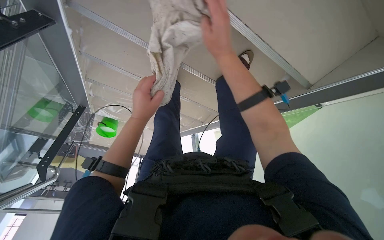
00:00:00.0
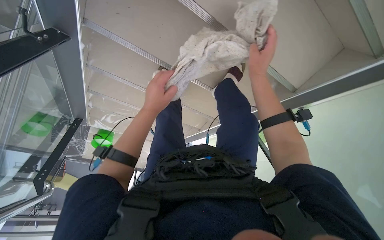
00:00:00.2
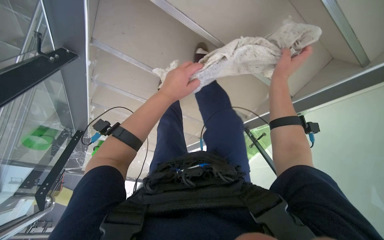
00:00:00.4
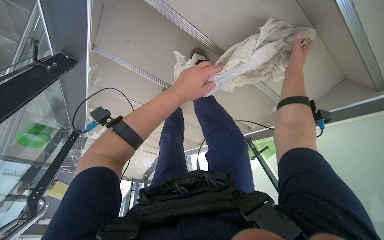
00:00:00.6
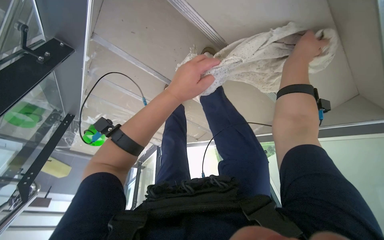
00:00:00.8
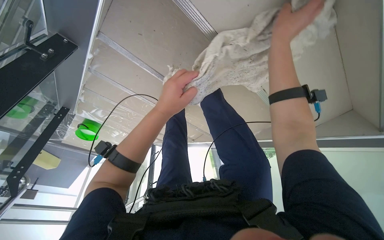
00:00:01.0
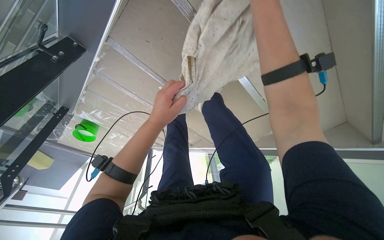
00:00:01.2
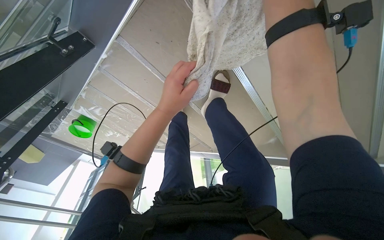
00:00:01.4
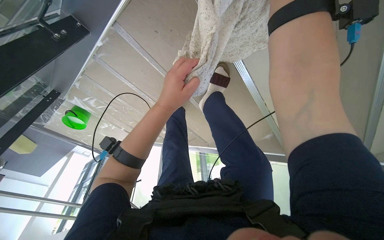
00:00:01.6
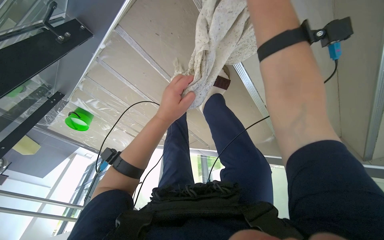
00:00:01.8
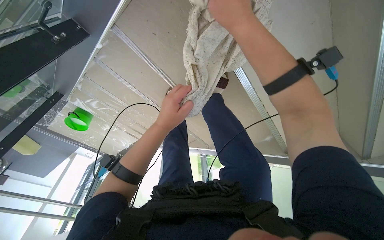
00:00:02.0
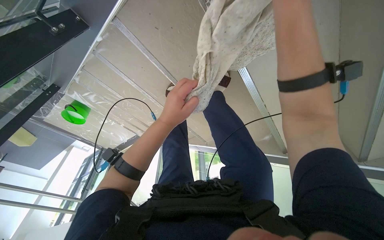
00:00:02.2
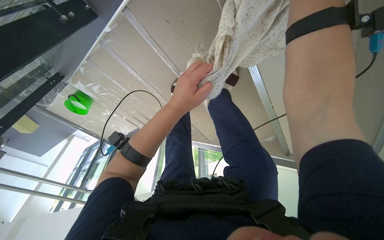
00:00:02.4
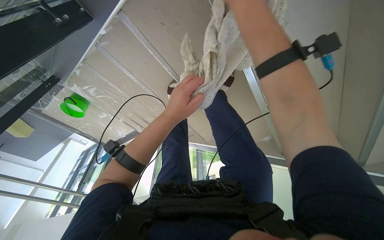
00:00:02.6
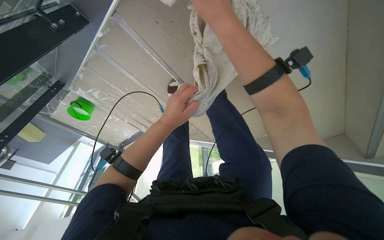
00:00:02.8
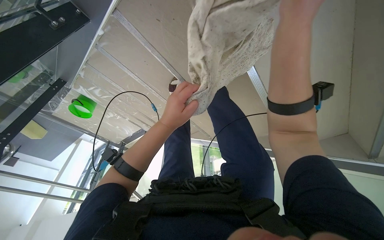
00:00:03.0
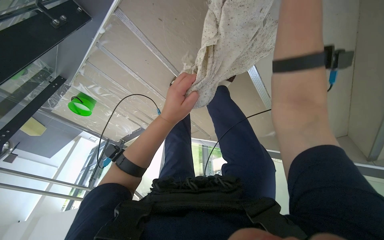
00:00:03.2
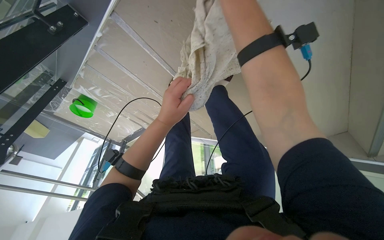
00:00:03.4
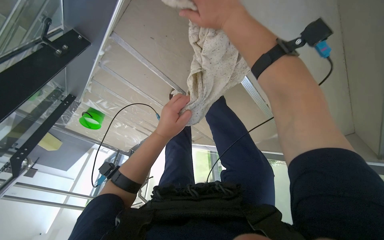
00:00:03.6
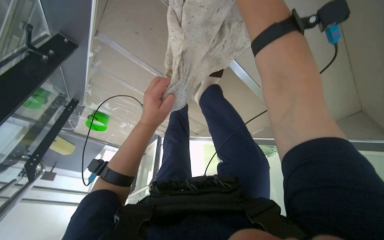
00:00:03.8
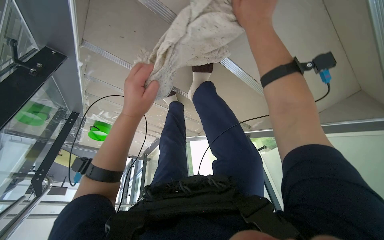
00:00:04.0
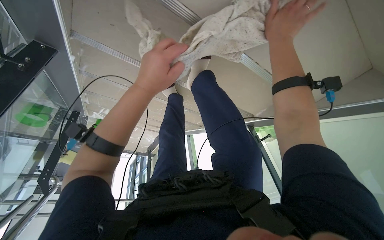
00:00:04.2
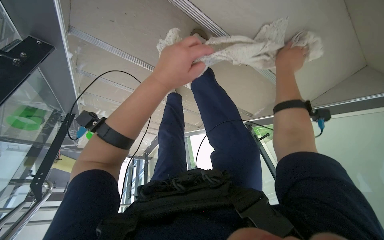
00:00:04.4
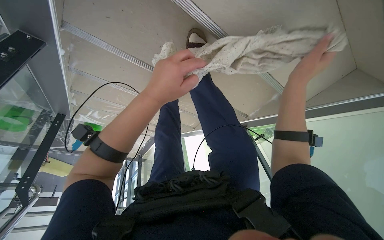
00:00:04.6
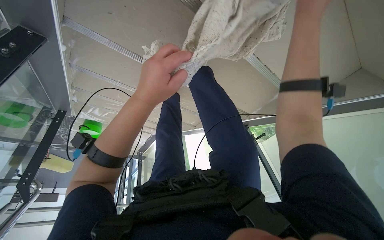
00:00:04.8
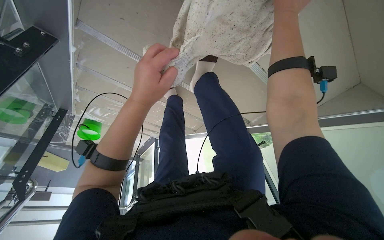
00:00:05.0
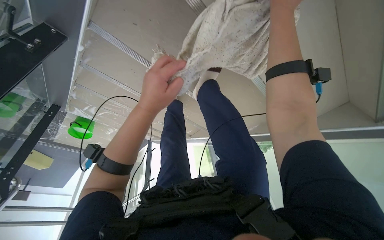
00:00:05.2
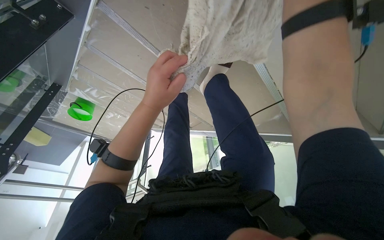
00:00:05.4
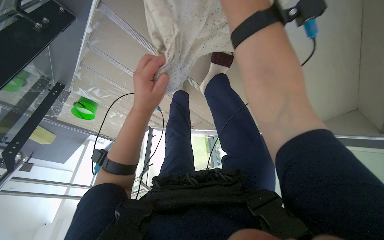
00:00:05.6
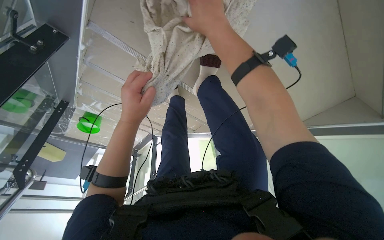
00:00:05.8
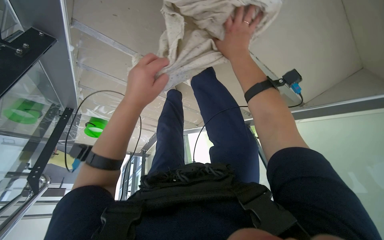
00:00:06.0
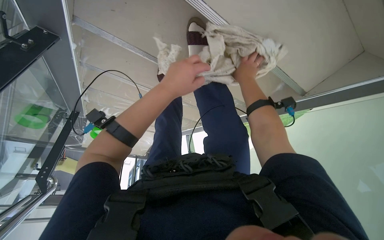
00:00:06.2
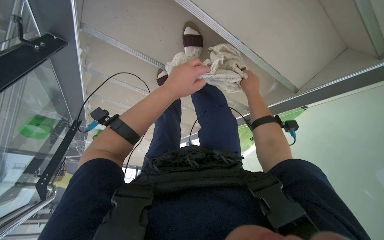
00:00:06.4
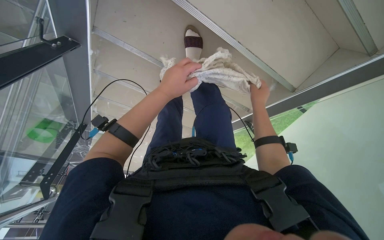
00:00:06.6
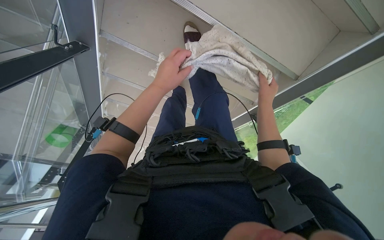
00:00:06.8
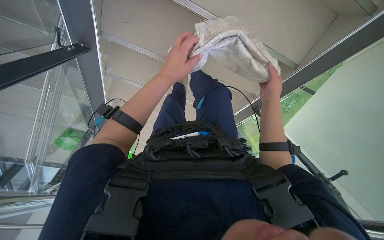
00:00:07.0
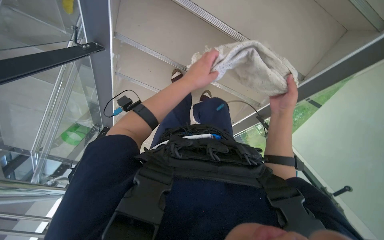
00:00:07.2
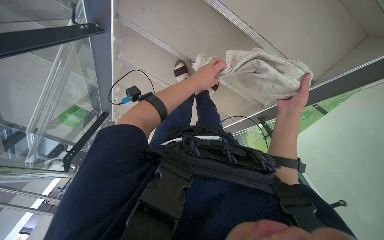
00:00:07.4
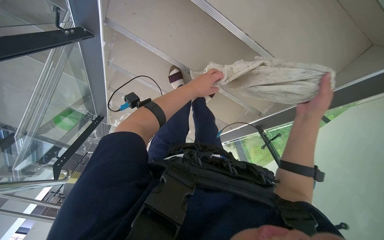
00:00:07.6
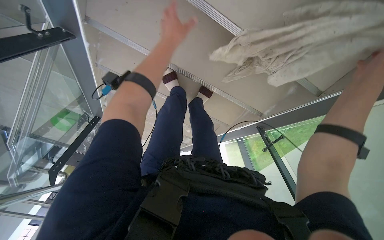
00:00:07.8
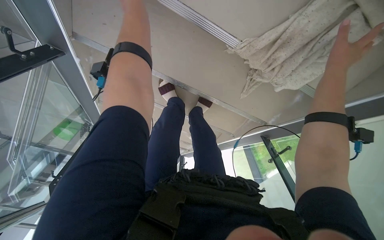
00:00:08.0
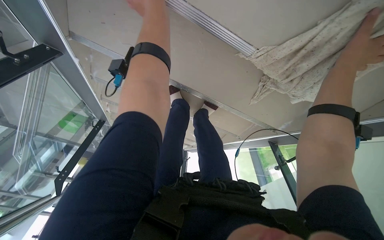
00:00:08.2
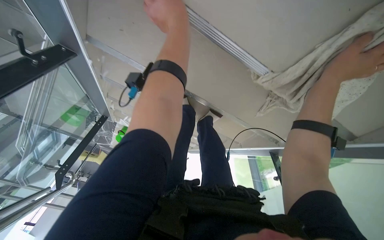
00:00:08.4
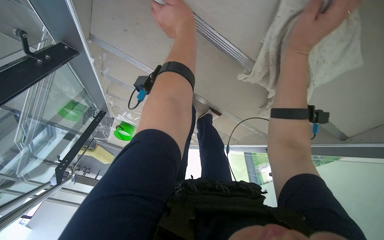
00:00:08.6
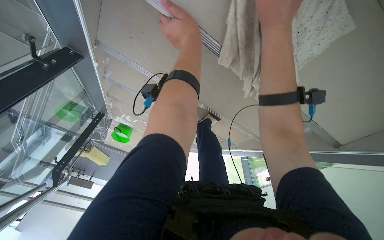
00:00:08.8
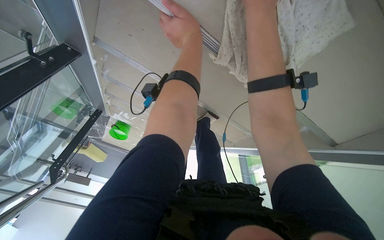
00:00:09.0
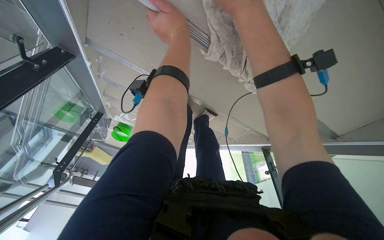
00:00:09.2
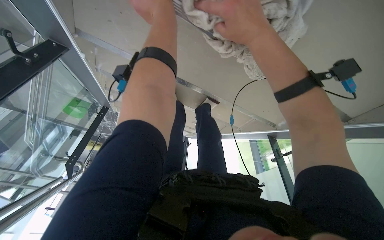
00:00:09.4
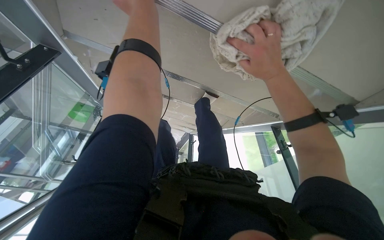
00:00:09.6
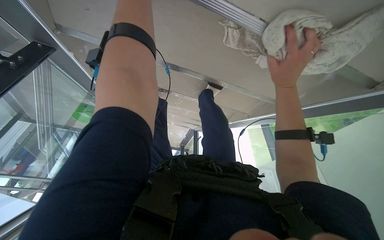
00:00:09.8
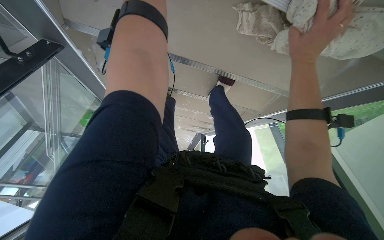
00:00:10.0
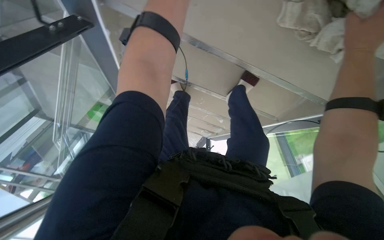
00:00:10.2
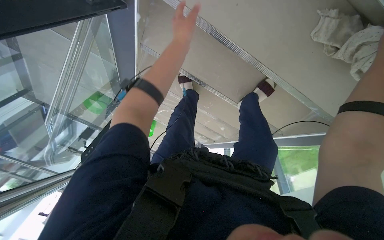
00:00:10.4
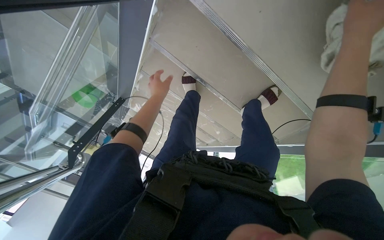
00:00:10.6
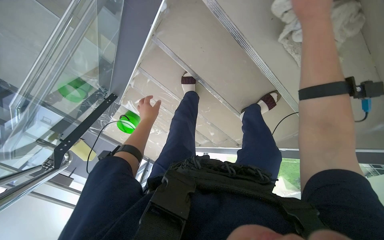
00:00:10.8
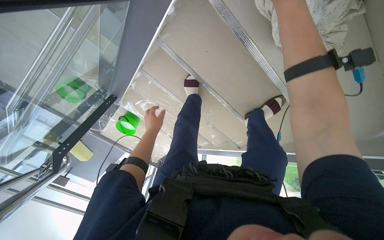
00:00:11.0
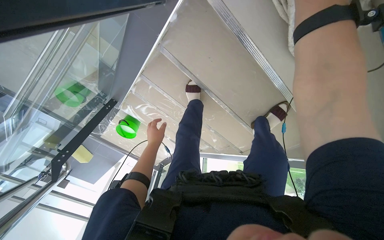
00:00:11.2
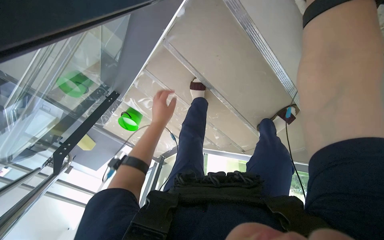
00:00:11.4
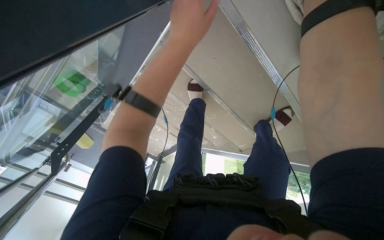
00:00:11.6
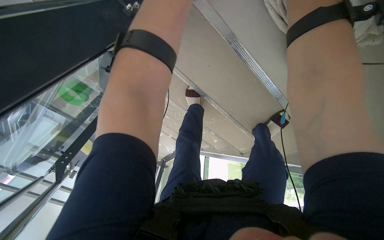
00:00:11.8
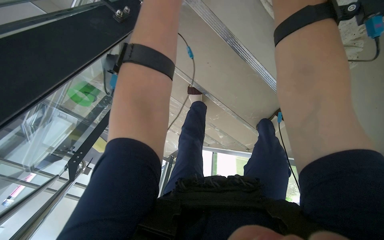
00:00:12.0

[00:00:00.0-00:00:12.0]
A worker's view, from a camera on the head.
Job: wiping surfaces.
The whole recording: Wiping stairs and railings. The worker wipes the glass railing and the underside of the stairs with a cloth.
00:00:00.0 to 00:00:01.6: The right hand moves up the picture, approximately 20 cm. The left hand moves nearer to the camera, about 10 cm.
00:00:01.6 to 00:00:03.0: The right hand moves nearer and farther over approximately 15 cm, changing direction 2 times.
00:00:06.0 to 00:00:07.6: The right hand goes approximately 30 cm down the picture and to the right. The left hand goes approximately 15 cm to the right and farther from the camera.

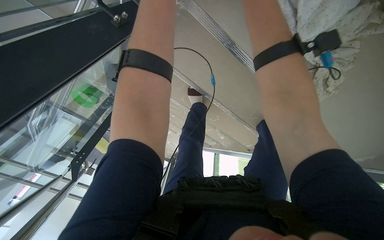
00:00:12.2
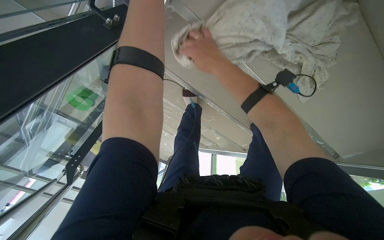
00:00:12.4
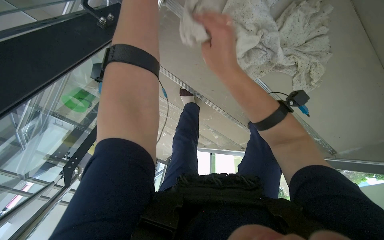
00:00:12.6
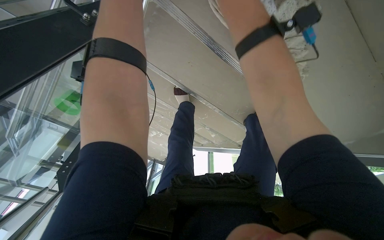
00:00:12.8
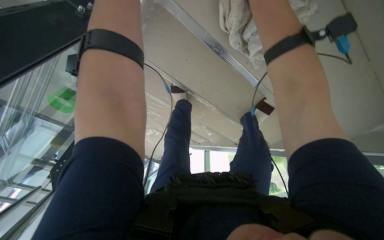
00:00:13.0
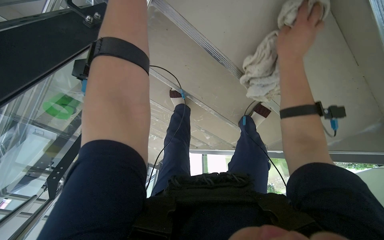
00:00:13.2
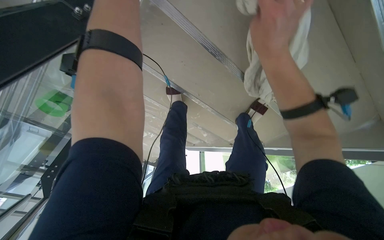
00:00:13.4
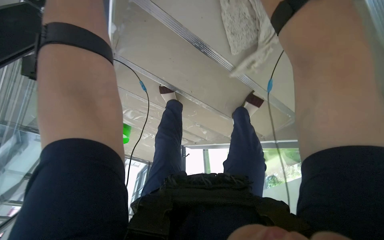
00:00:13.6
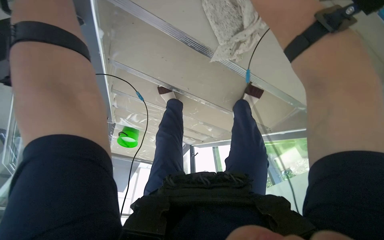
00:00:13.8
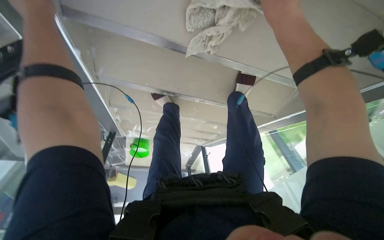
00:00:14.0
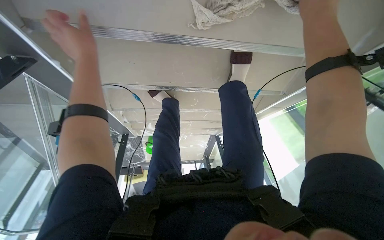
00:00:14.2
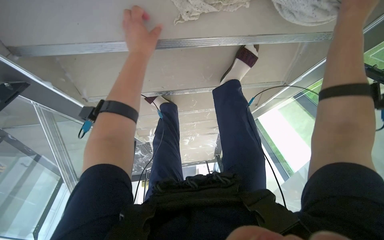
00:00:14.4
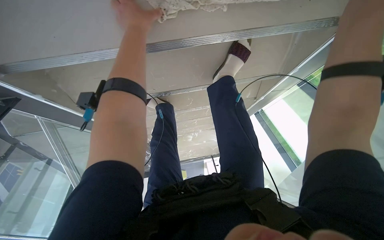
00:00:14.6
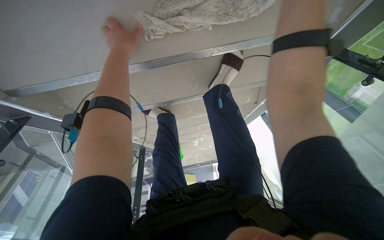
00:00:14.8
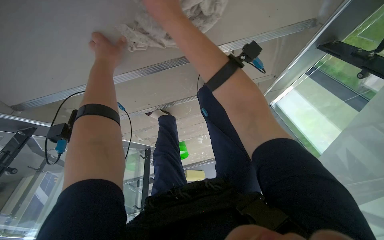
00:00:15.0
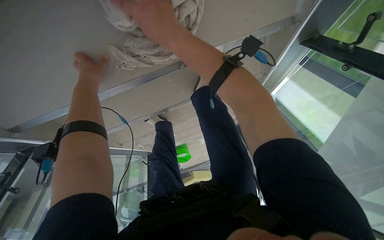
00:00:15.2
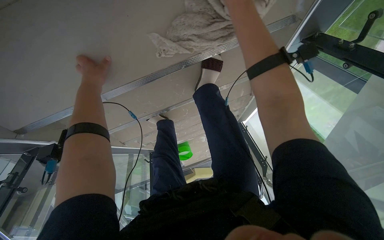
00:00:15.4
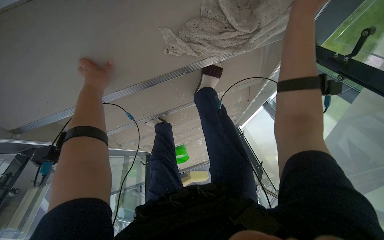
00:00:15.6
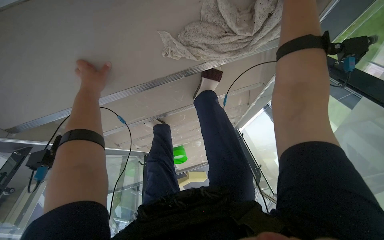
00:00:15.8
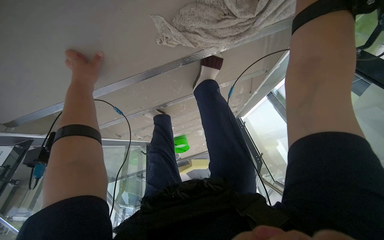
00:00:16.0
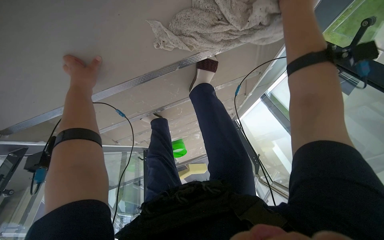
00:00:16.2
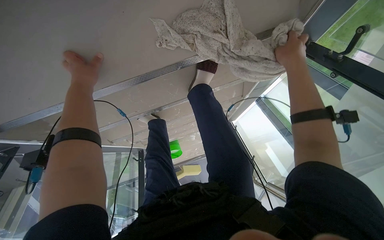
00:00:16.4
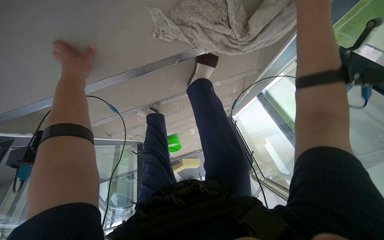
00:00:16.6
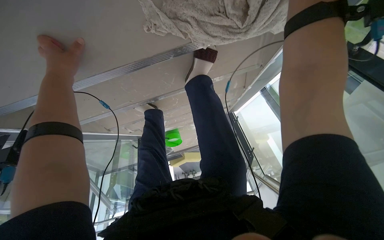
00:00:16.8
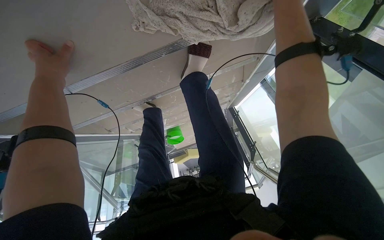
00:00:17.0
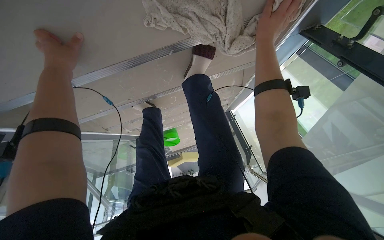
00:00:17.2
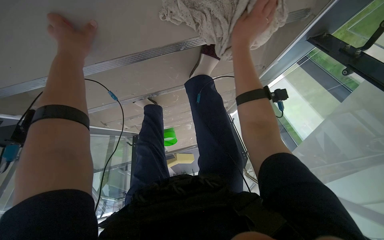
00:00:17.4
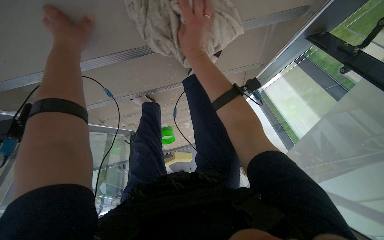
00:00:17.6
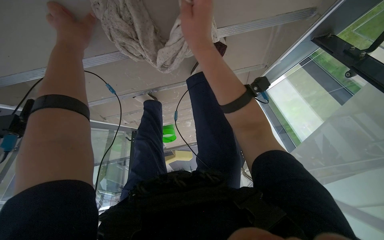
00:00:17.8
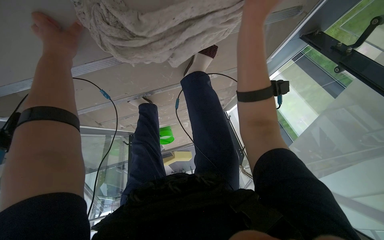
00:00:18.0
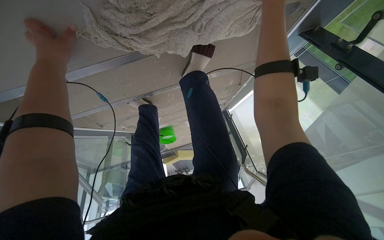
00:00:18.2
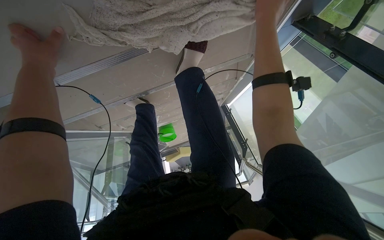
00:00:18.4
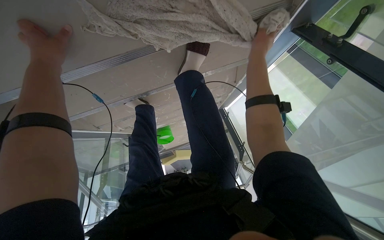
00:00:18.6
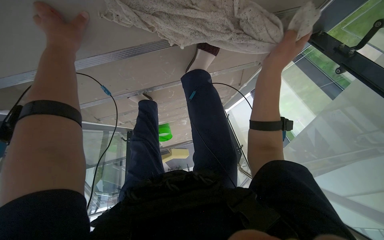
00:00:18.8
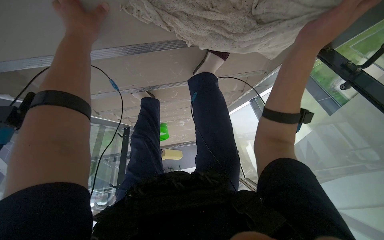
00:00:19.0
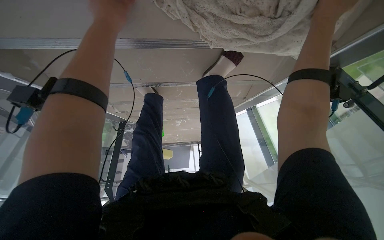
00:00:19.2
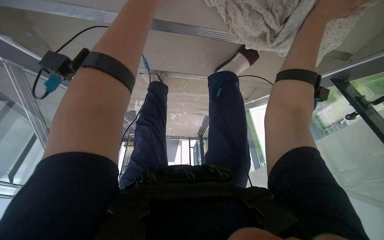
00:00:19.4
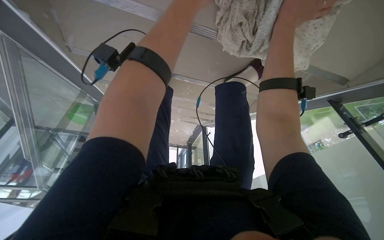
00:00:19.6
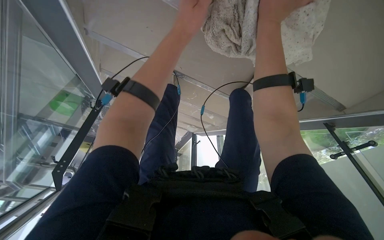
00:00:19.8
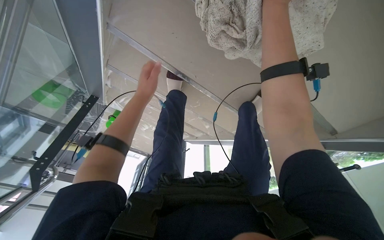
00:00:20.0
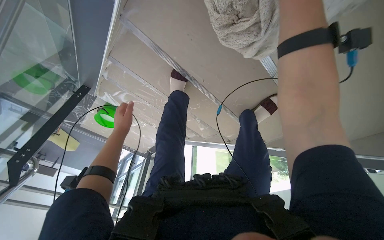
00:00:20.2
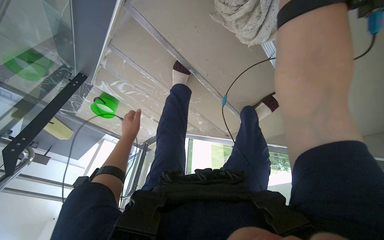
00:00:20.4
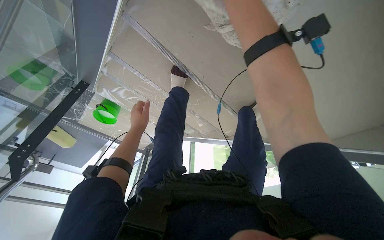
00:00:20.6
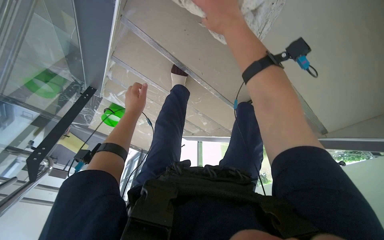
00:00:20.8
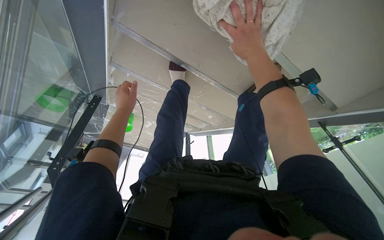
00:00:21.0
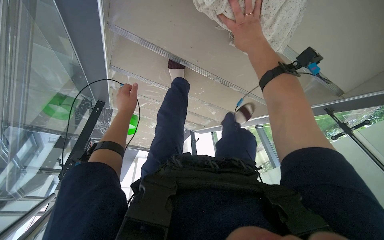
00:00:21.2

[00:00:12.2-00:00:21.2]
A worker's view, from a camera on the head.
Job: wiping surfaces.
The whole recording: Wiping stairs and railings. The worker wipes the glass railing and the underside of the stairs with a cloth.
00:00:13.8 to 00:00:15.2: The camera travels some 40 cm. The view pans to the left by some 25 degrees. Everything in view rotates about 35 degrees counterclockwise.
00:00:16.6 to 00:00:18.2: The right hand heads farther from the camera, covering some 10 cm, and moves roughly 25 cm to the left and comes back.
00:00:18.2 to 00:00:19.8: The view pans to the right by roughly 15 degrees. The scene turns approximately 30 degrees clockwise in the picture.
00:00:19.8 to 00:00:21.2: The left hand travels to the left and down the picture by about 30 cm.
